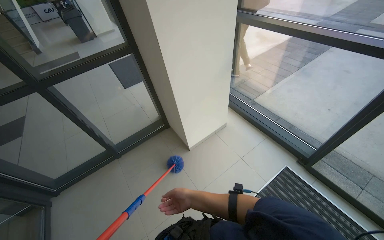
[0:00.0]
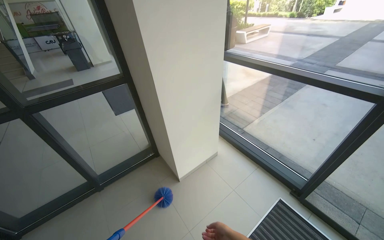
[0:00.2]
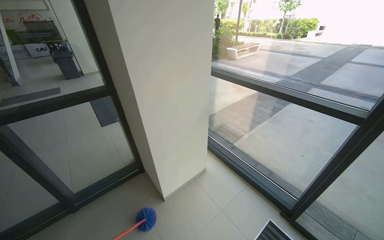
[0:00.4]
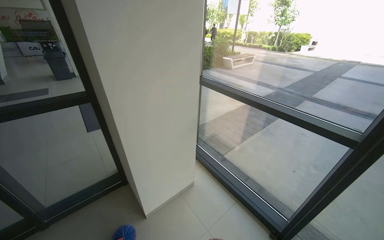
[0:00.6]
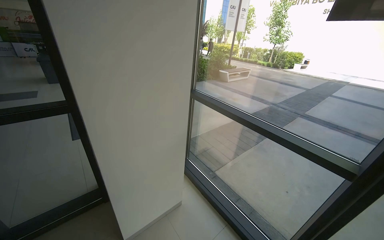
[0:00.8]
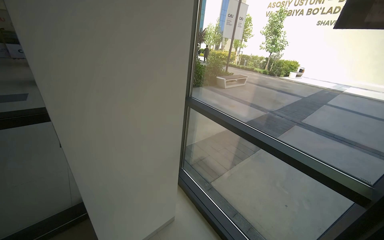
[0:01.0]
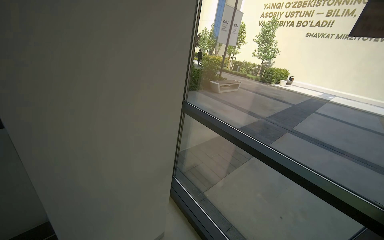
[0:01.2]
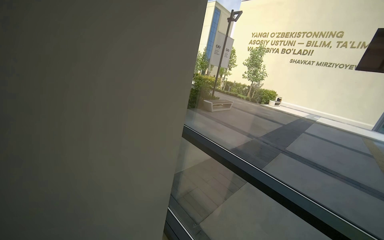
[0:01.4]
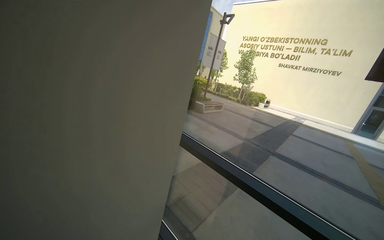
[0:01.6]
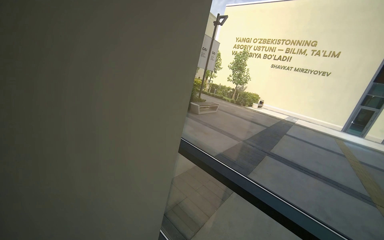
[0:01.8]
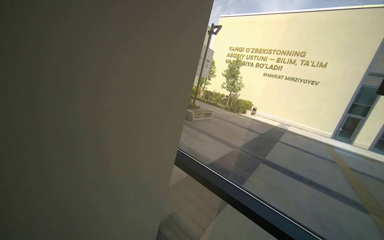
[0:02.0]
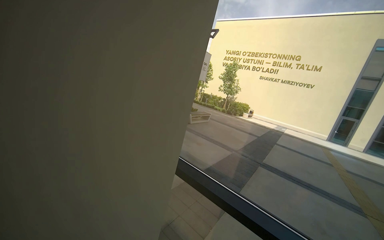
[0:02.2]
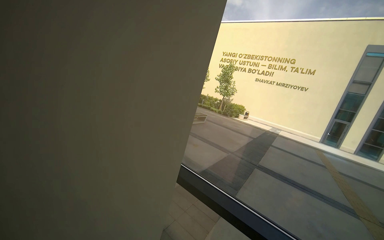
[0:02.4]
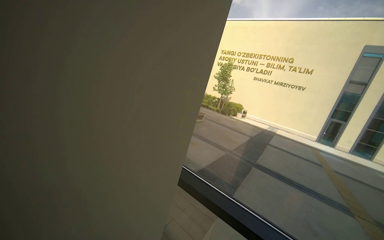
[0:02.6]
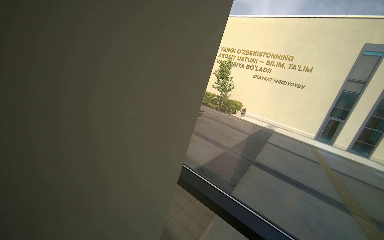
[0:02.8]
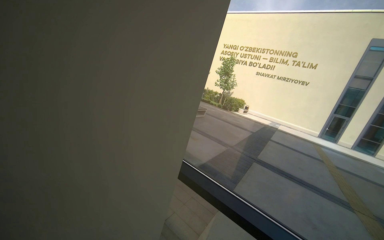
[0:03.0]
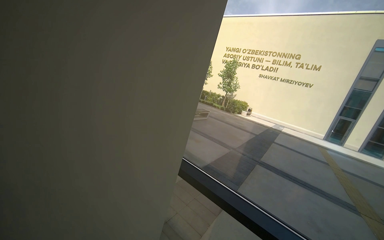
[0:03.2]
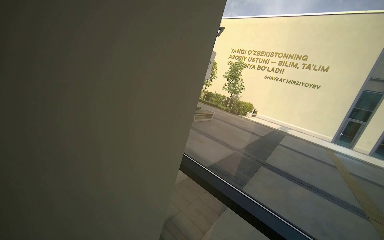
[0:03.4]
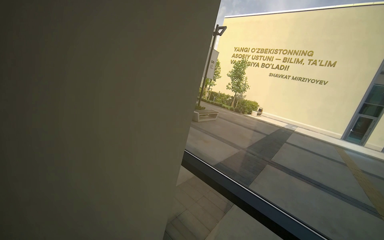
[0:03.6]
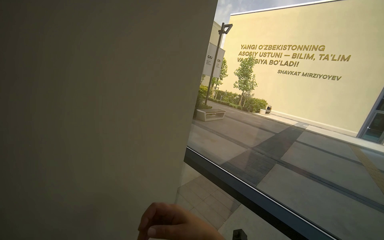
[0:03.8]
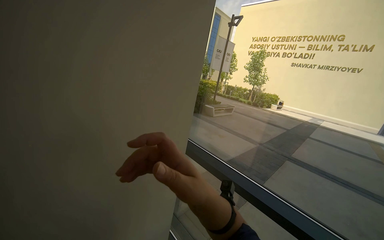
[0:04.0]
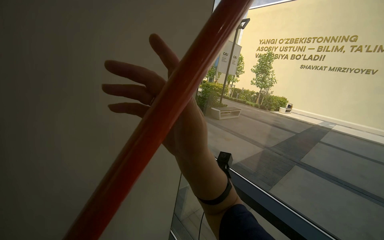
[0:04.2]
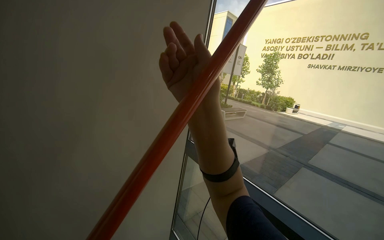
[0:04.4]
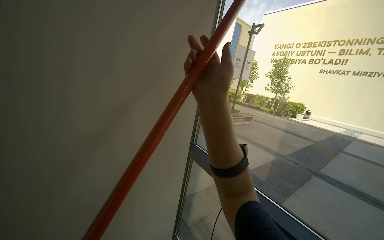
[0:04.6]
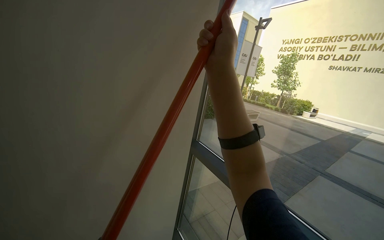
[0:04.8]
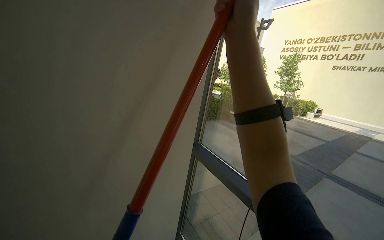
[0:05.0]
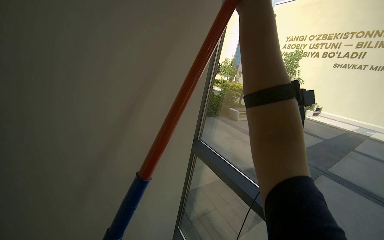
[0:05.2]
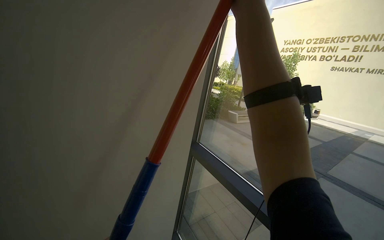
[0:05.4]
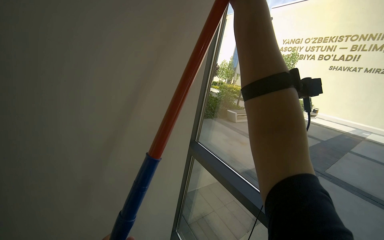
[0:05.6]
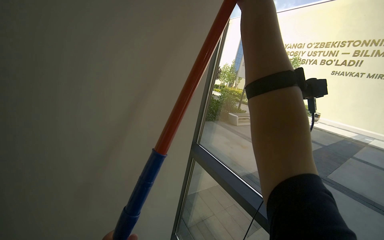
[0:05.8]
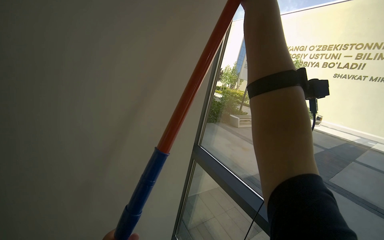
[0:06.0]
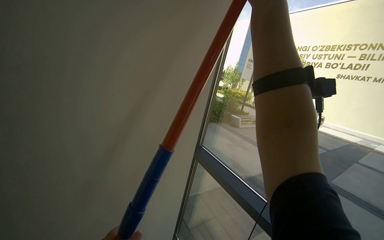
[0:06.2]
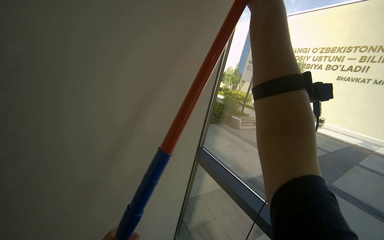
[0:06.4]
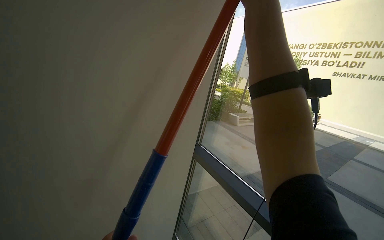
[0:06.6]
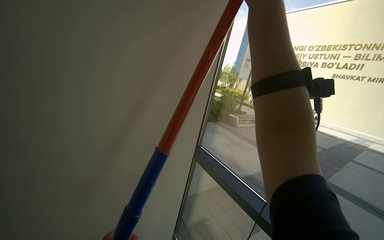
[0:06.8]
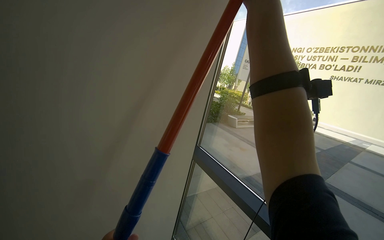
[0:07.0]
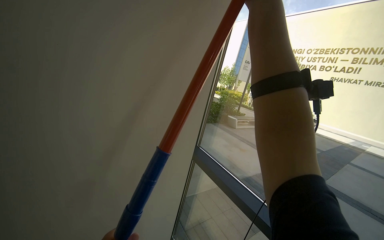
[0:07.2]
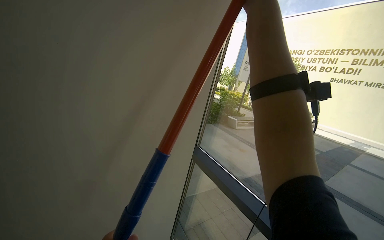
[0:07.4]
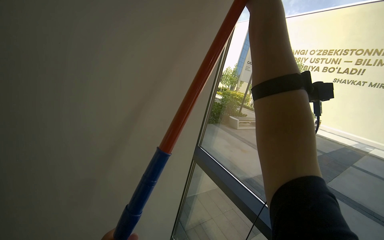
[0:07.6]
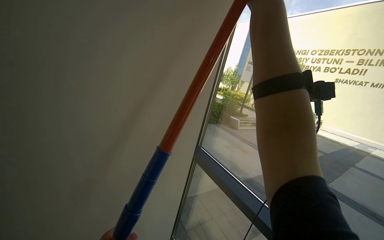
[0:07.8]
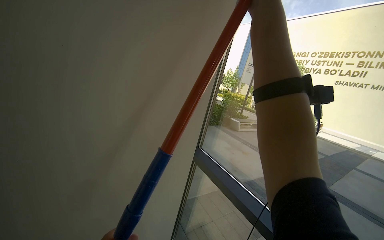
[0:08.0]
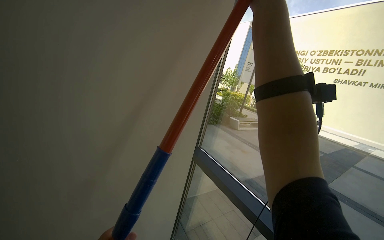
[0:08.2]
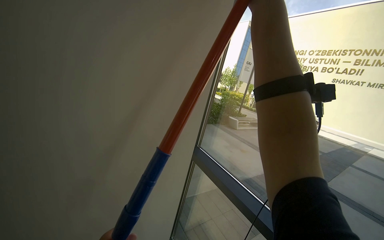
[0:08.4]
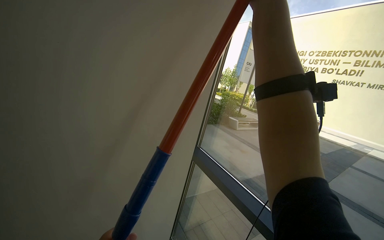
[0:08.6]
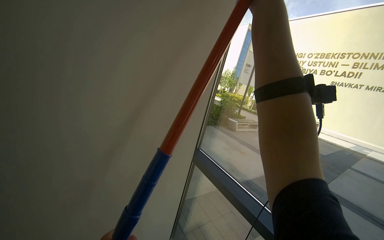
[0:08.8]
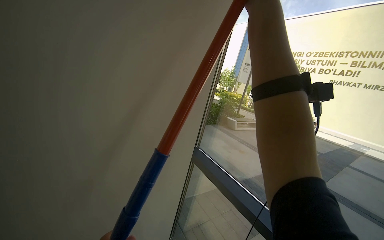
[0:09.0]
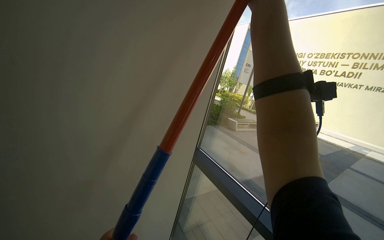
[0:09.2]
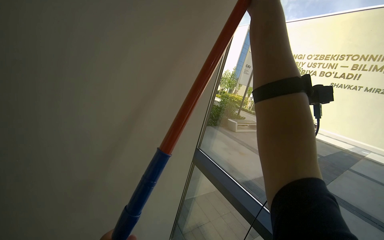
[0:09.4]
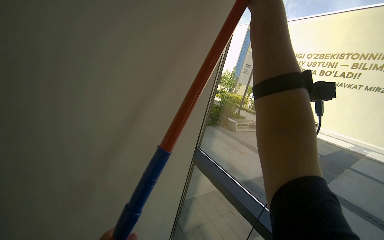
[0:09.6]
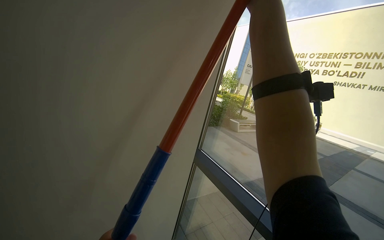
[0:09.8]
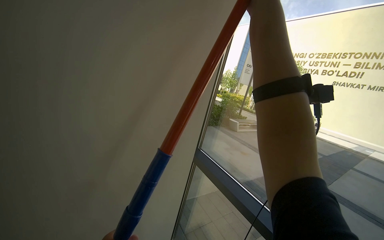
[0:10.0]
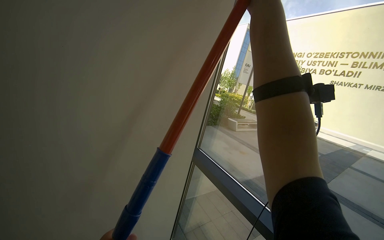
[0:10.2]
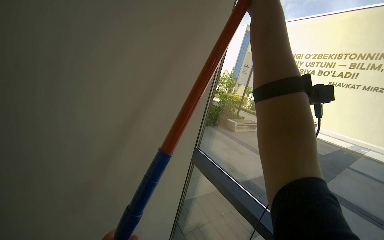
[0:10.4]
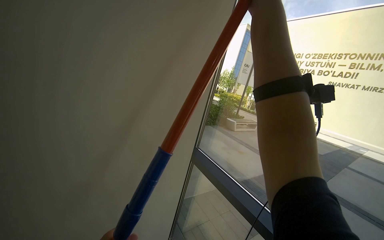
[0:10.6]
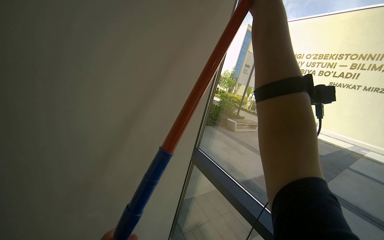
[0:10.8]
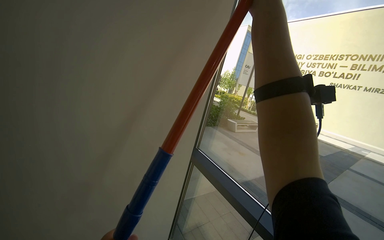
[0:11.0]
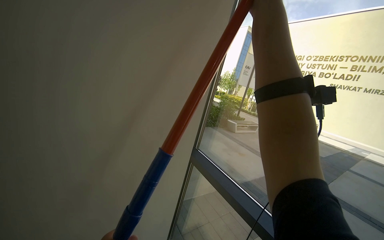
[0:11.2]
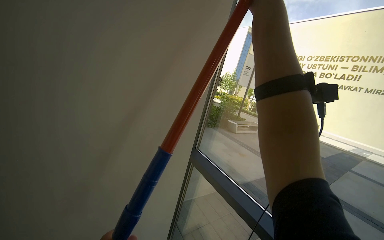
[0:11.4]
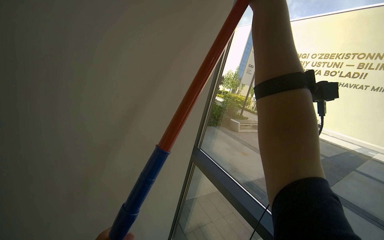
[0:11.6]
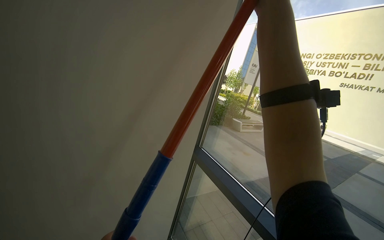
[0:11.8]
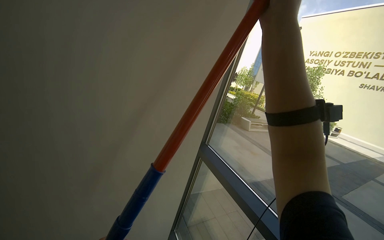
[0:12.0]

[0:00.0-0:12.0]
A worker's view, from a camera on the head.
Job: cleaning windows.
The whole recording: Dusting glass entrance doors and frames. The worker uses a long-handled duster to clean dust from the glass entrance doors and their frames.
0:00.0 to 0:01.6: The camera travels approximately 70 cm. The view pans to the right by some 20 degrees. The view tips upward by some 30 degrees.
0:03.0 to 0:04.4: The camera sweeps to the left, by about 15 degrees.

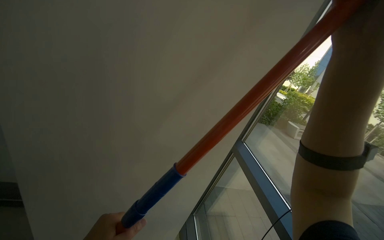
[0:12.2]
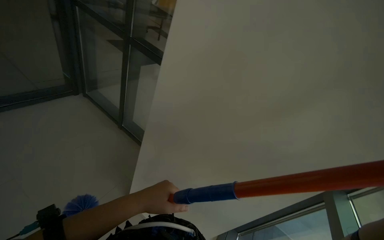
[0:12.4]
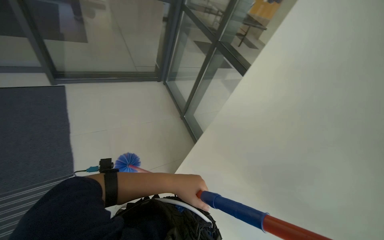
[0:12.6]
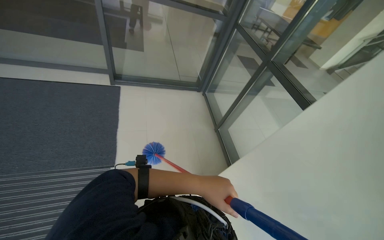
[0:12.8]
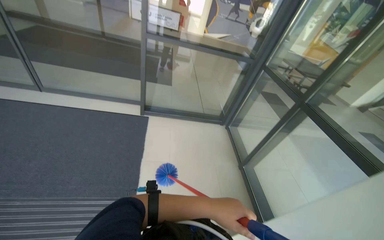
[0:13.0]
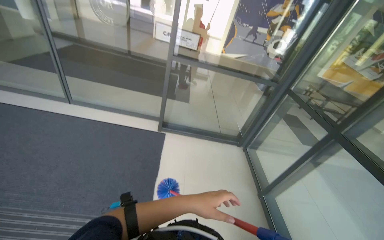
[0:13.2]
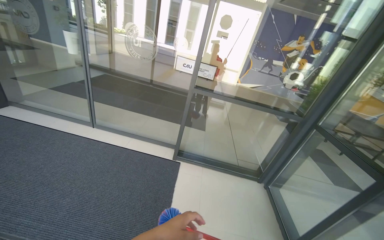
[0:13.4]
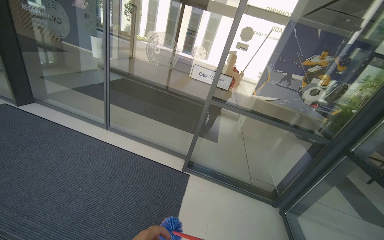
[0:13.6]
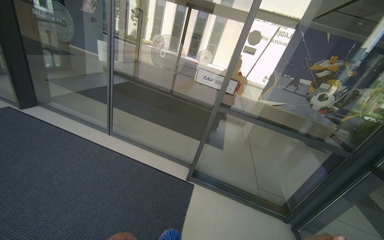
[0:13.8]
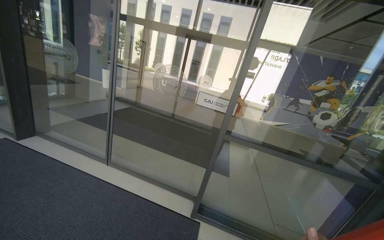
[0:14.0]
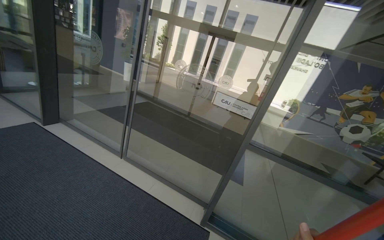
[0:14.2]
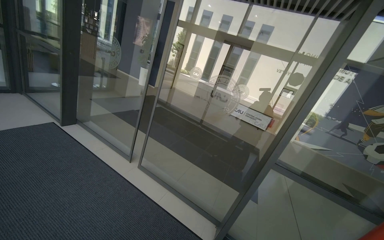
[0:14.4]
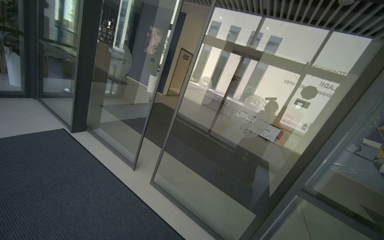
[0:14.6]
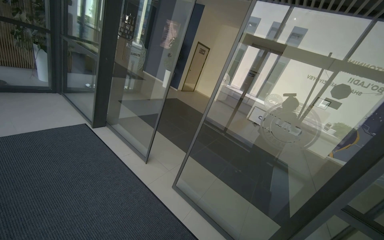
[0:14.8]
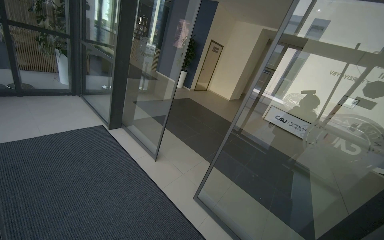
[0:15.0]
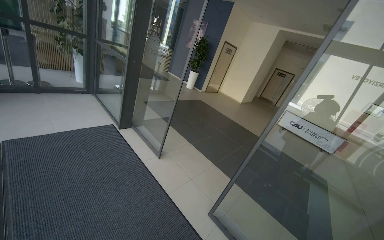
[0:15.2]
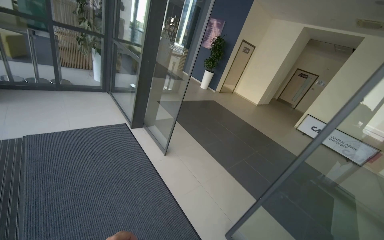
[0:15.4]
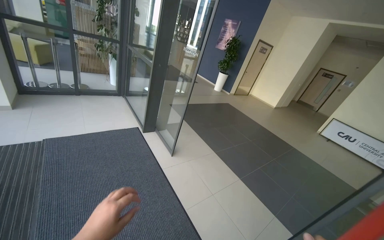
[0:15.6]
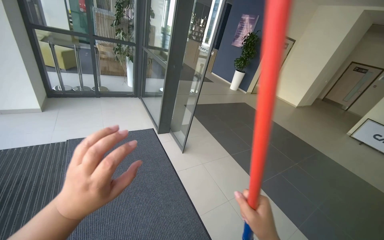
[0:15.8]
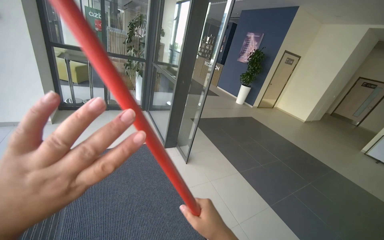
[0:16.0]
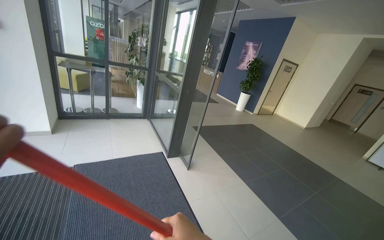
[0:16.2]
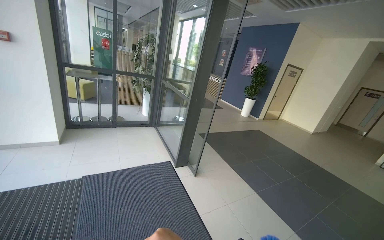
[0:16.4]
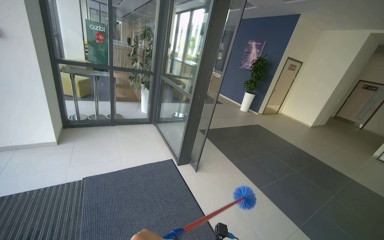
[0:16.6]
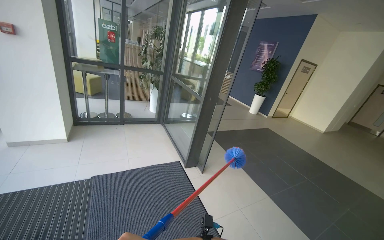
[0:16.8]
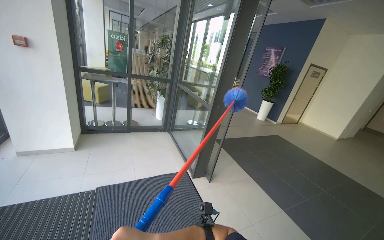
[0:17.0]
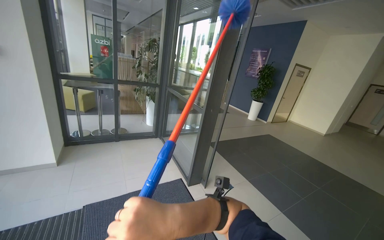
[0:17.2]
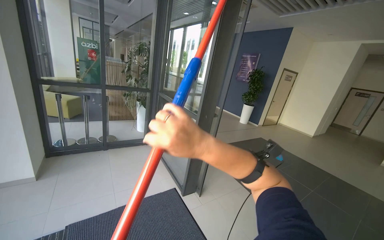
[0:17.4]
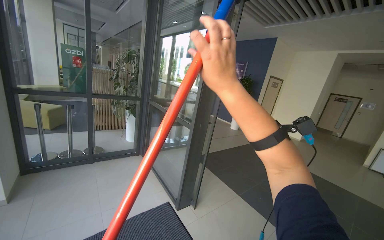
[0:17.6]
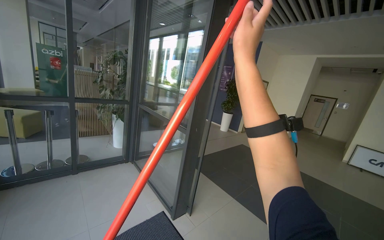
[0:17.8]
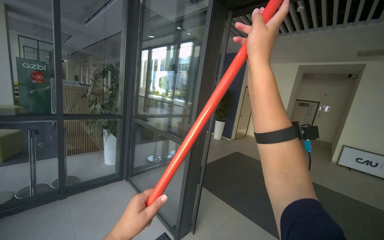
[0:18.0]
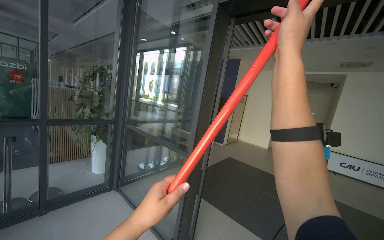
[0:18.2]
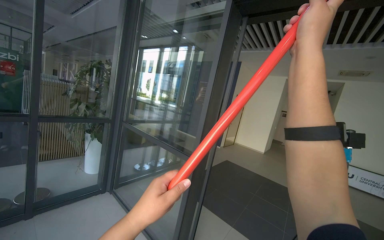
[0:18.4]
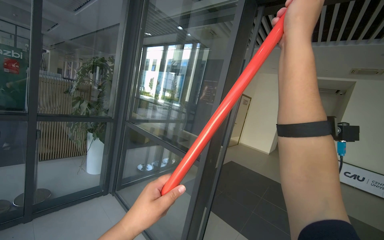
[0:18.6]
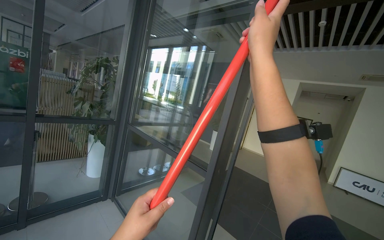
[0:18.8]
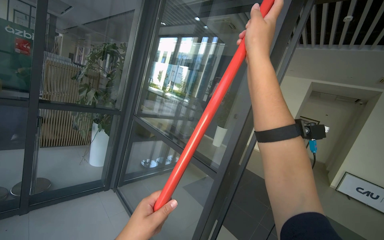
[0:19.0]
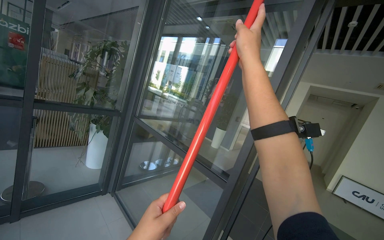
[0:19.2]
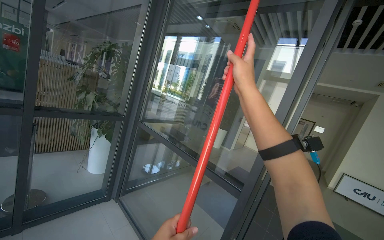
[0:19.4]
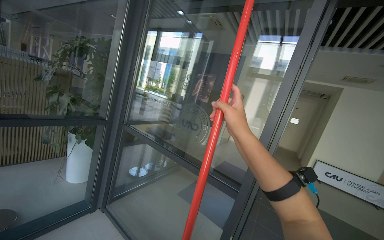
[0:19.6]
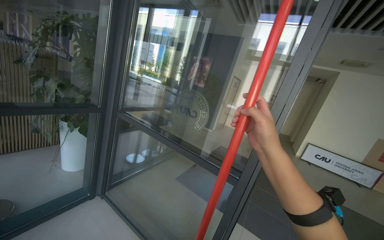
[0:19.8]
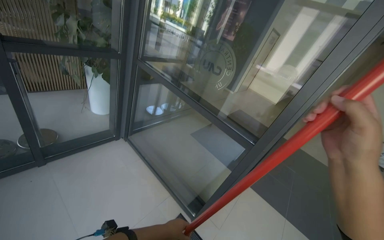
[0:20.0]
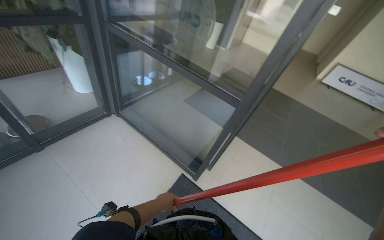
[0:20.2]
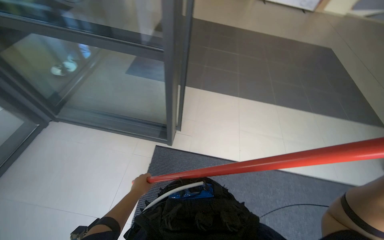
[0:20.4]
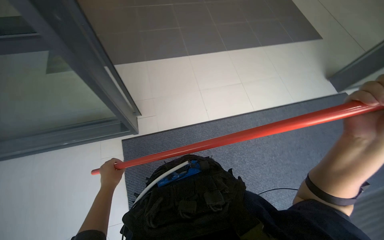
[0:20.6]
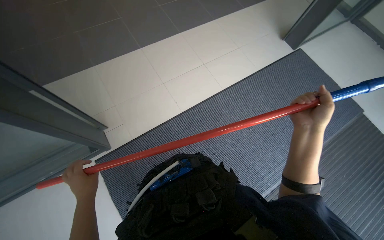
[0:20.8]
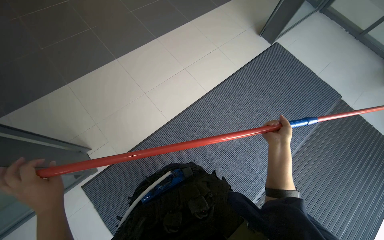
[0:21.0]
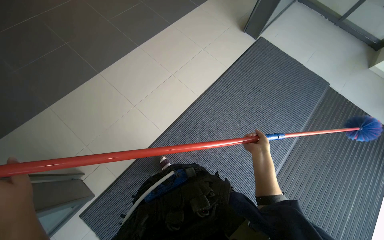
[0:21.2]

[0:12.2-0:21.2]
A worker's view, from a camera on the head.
Job: cleaning windows.
The whole recording: Dusting glass entrance doors and frames. The worker uses a long-handled duster to clean dust from the glass entrance doors and their frames.
0:12.2 to 0:13.8: The wearer moves some 50 cm. The wearer's head swings about 75 degrees to the left. The camera pitches upward, by some 35 degrees.
0:13.8 to 0:15.2: The camera is carried some 80 cm. The head rotates roughly 25 degrees to the left.
0:15.2 to 0:16.6: The head travels about 50 cm. The view swings approximately 15 degrees to the left.
0:16.6 to 0:18.2: The camera travels about 80 cm. The view pans to the right by some 20 degrees. The camera pitches upward, by approximately 15 degrees.
0:18.2 to 0:19.8: The head travels approximately 80 cm.
0:19.8 to 0:21.2: The camera is carried some 50 cm. The view tilts approximately 50 degrees downward. The scene turns approximately 45 degrees counterclockwise in the picture.
